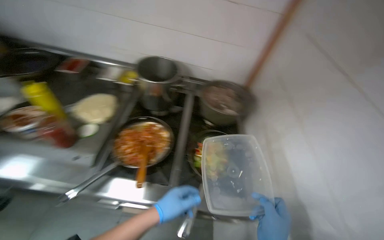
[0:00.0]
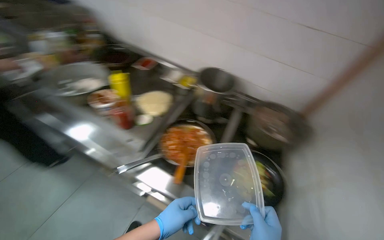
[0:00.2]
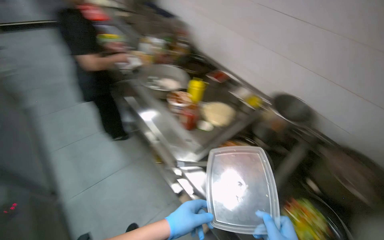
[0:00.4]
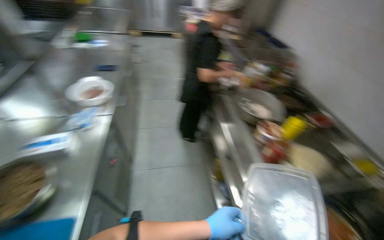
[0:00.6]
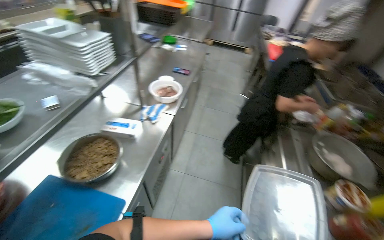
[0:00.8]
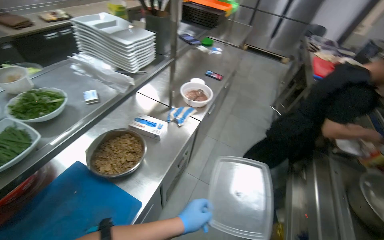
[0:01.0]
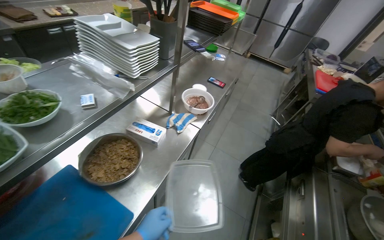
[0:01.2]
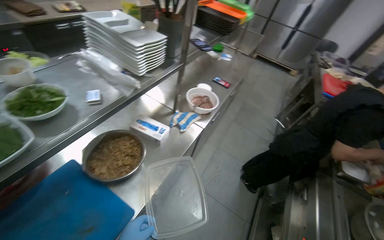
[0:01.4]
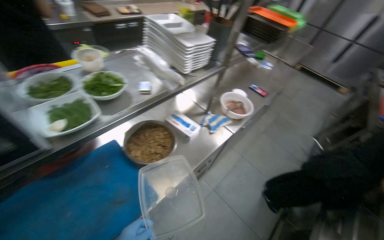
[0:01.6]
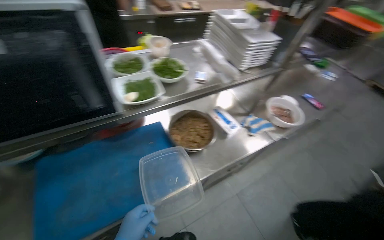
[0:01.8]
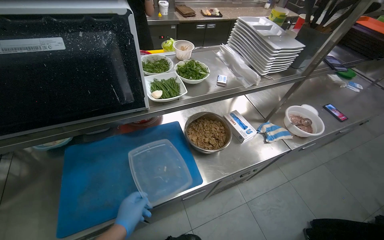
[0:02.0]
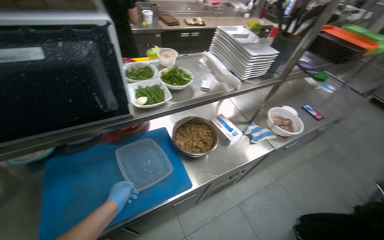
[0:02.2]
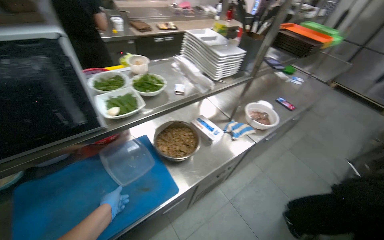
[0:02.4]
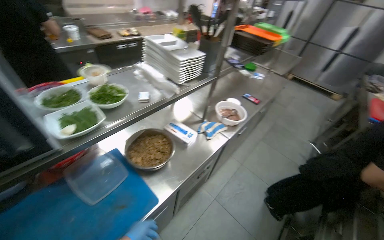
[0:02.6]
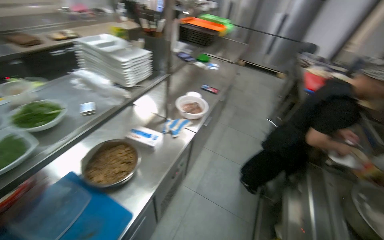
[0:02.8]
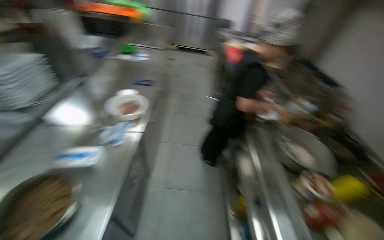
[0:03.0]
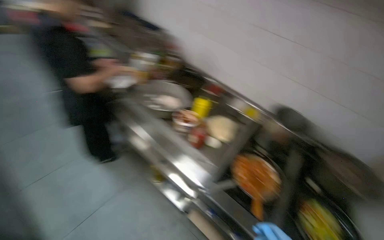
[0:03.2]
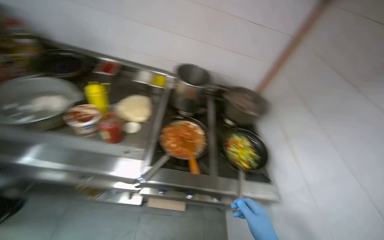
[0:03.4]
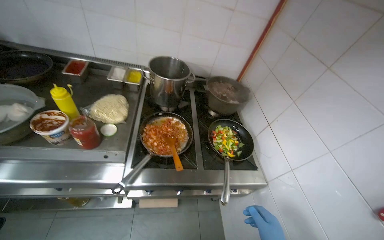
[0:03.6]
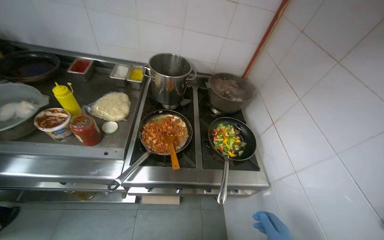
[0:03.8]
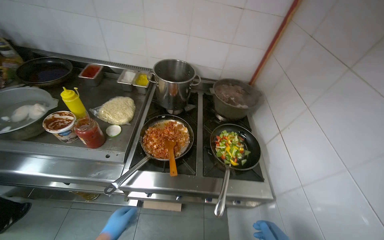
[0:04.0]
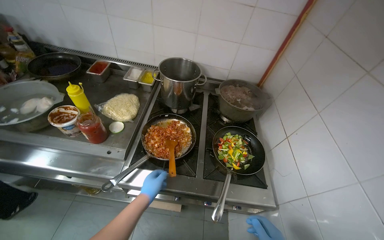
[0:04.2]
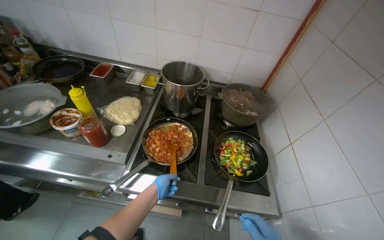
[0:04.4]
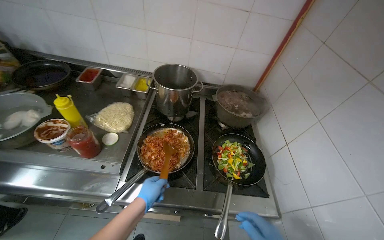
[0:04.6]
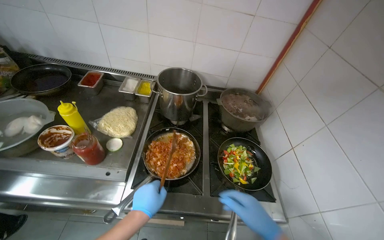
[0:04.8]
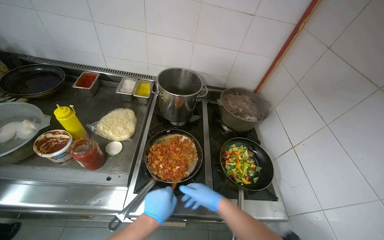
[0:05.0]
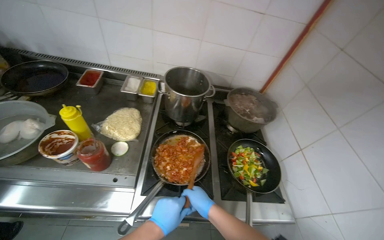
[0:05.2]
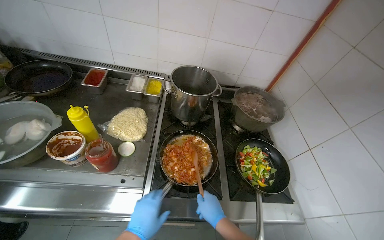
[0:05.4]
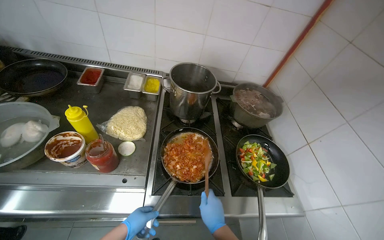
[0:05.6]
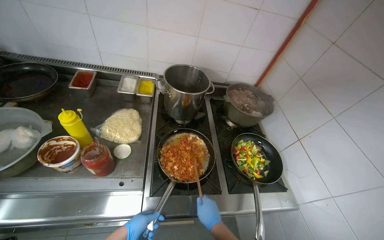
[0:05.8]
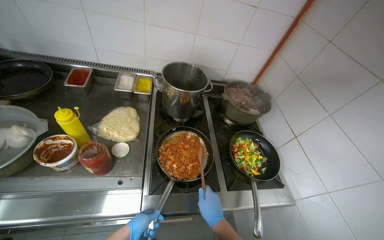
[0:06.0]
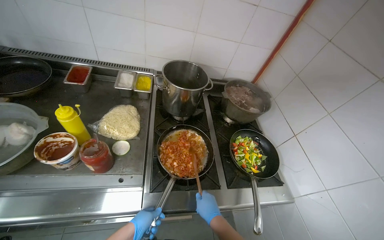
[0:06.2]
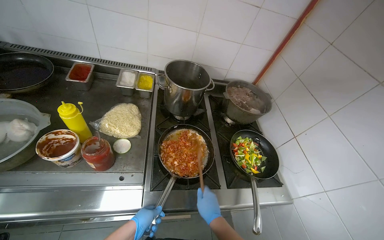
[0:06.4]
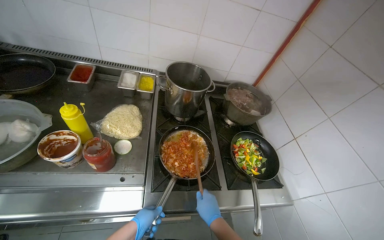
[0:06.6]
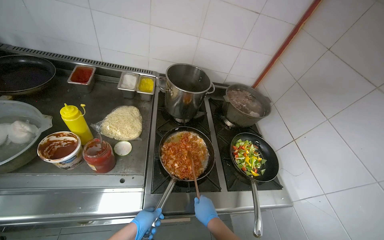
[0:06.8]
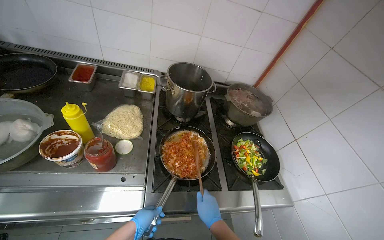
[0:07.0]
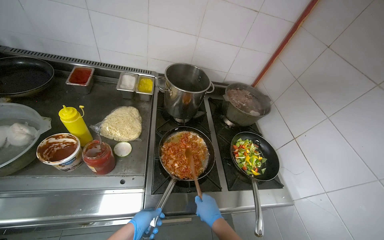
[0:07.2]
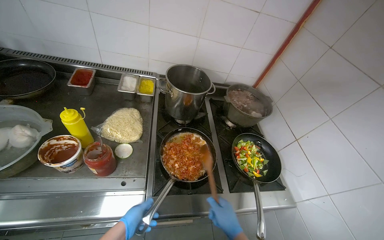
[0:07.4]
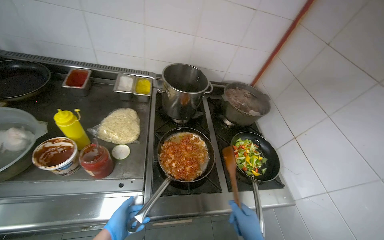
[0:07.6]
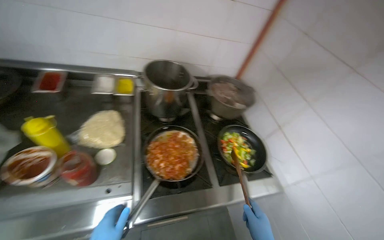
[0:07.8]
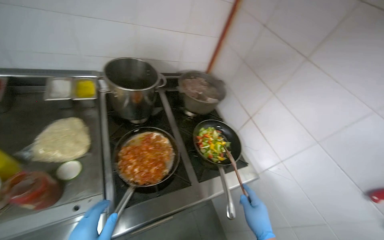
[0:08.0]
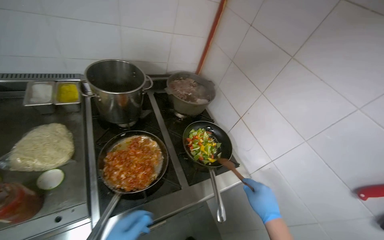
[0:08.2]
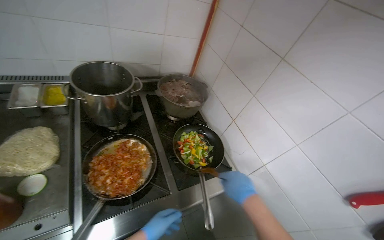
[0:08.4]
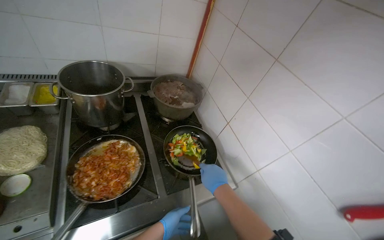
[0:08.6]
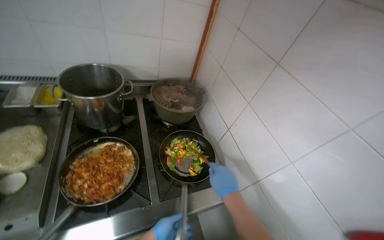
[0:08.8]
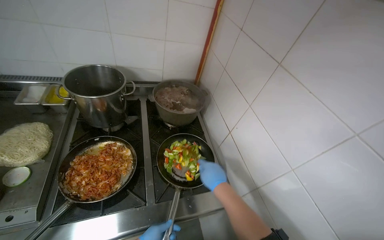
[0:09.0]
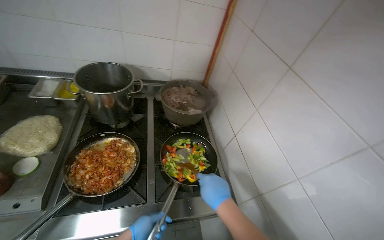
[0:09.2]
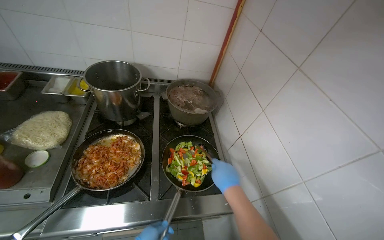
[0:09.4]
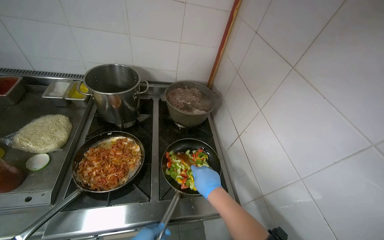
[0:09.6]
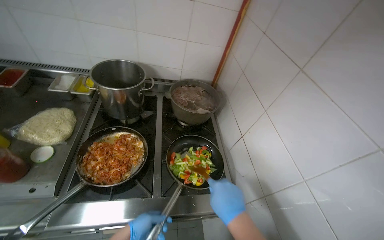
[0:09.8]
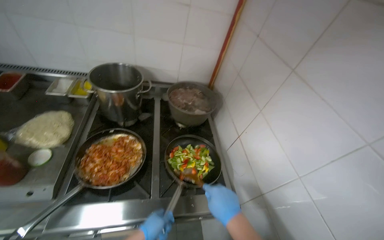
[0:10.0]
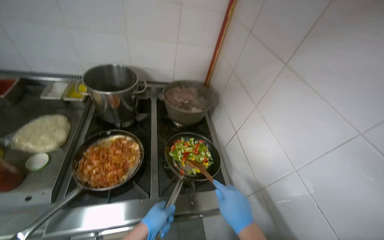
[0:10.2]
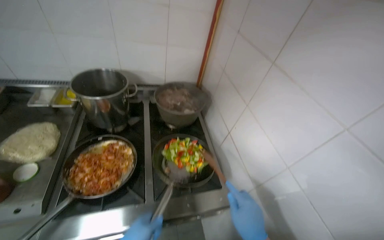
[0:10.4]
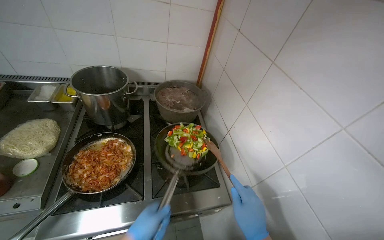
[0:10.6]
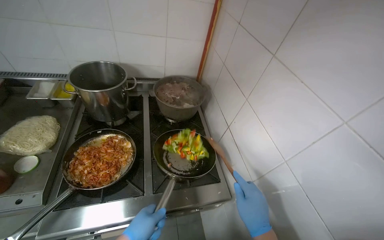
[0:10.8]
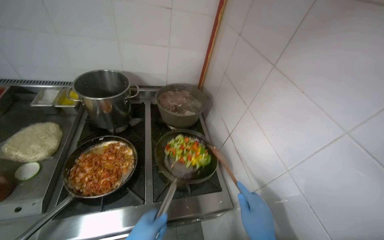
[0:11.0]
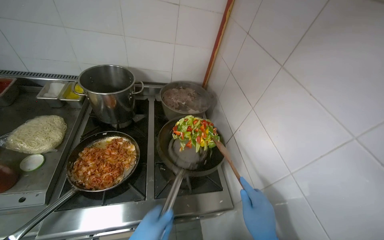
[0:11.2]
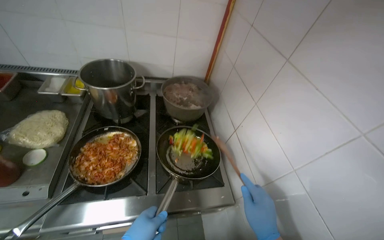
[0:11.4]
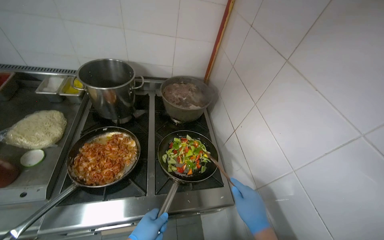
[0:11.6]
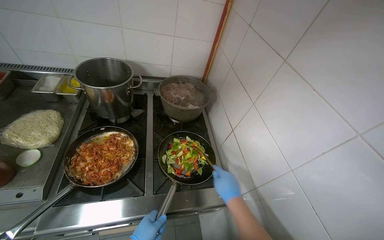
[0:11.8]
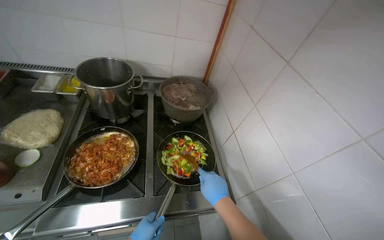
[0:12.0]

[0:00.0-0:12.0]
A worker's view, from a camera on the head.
Job: cooking food.
The whole recording: Preparing and cooking vegetables in pan. The worker takes a pan, adds oil, transfers chopped vegetables to it, and begins stirring them on the stove.
0:00.0 to 0:01.6: The camera is carried about 60 cm. The wearer's head swings about 130 degrees to the left. The wearer looks approximately 15 degrees further upward.
0:01.6 to 0:03.0: The head turns to the right by roughly 40 degrees.
0:03.0 to 0:04.4: The wearer looks approximately 80 degrees further to the right. The view tips downward by approximately 20 degrees.
0:04.4 to 0:06.0: The left hand heads to the left, covering some 25 cm.
0:09.0 to 0:10.4: The right hand shifts about 15 cm nearer to the camera and down the picture.

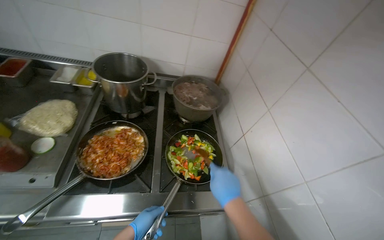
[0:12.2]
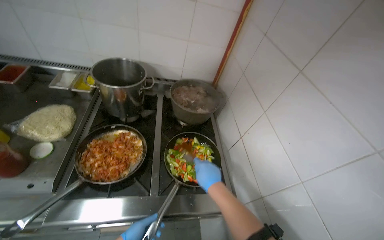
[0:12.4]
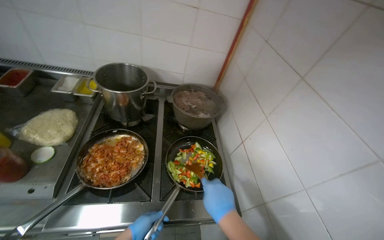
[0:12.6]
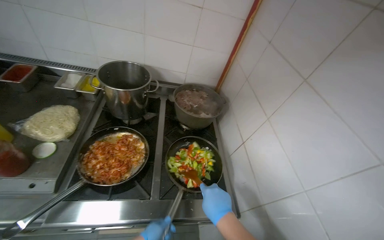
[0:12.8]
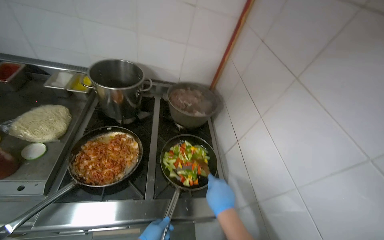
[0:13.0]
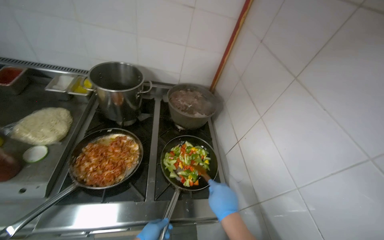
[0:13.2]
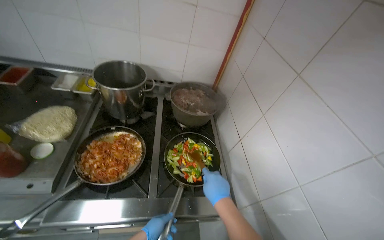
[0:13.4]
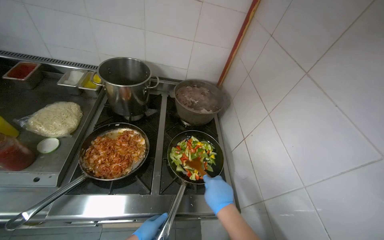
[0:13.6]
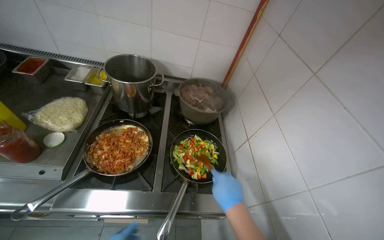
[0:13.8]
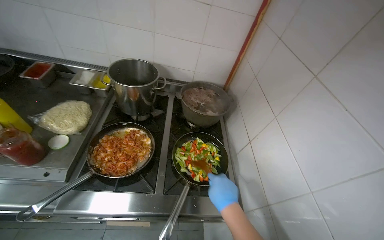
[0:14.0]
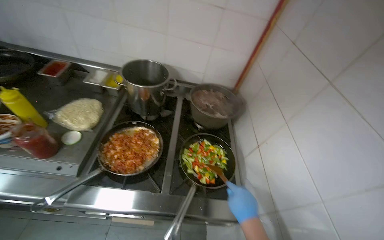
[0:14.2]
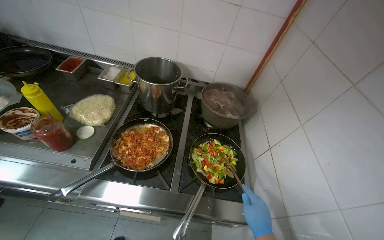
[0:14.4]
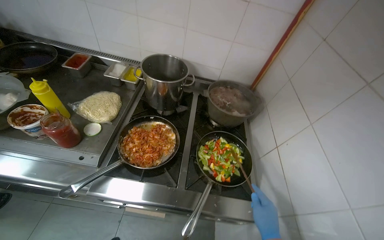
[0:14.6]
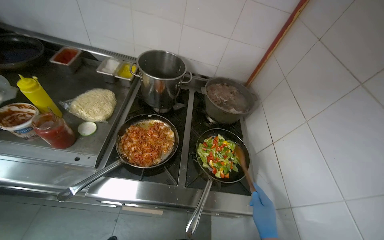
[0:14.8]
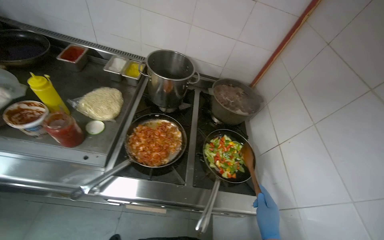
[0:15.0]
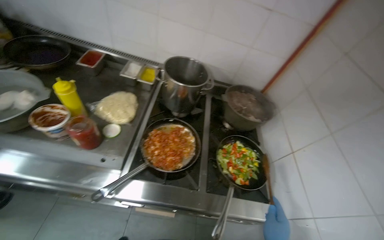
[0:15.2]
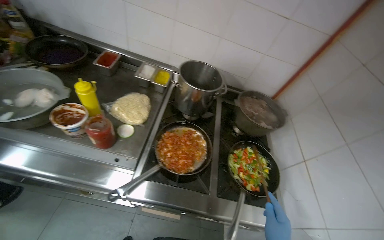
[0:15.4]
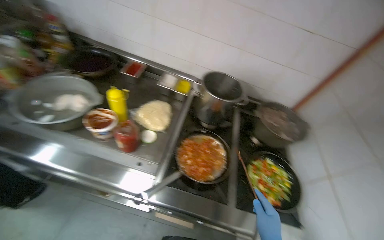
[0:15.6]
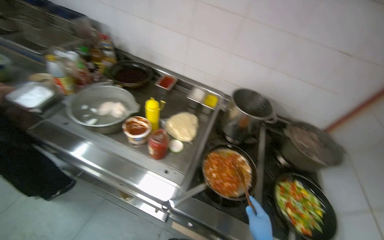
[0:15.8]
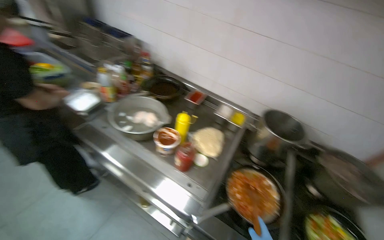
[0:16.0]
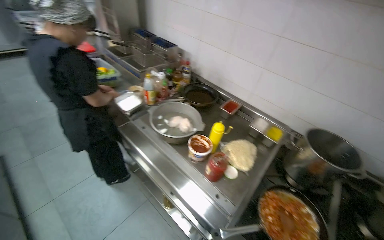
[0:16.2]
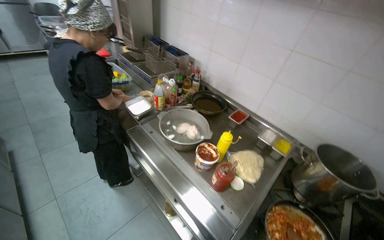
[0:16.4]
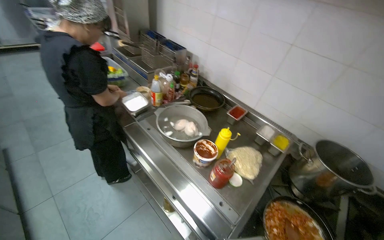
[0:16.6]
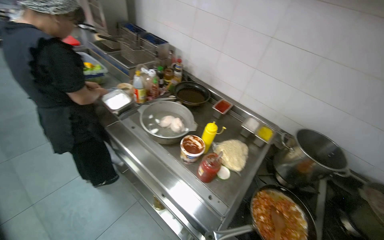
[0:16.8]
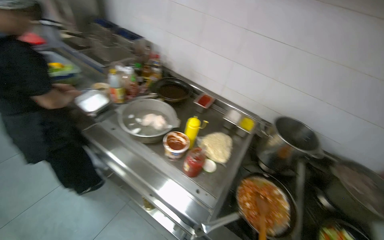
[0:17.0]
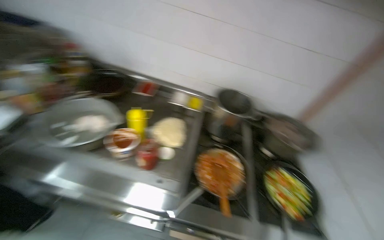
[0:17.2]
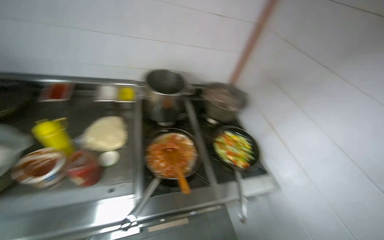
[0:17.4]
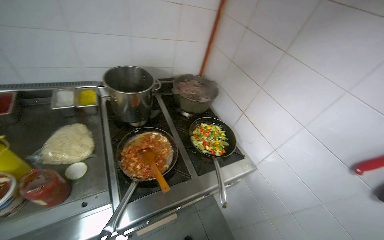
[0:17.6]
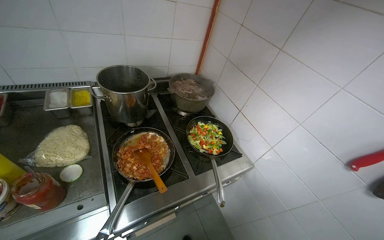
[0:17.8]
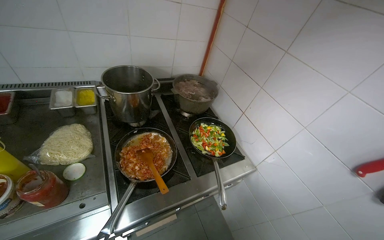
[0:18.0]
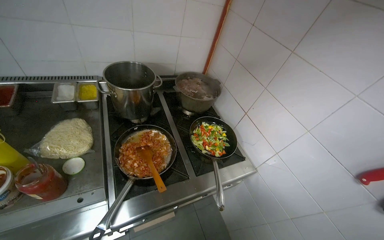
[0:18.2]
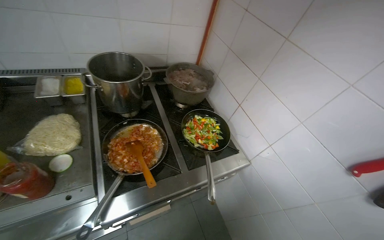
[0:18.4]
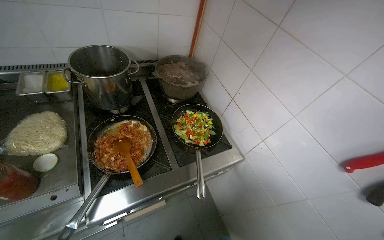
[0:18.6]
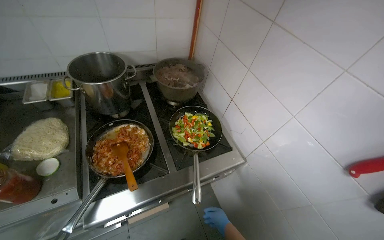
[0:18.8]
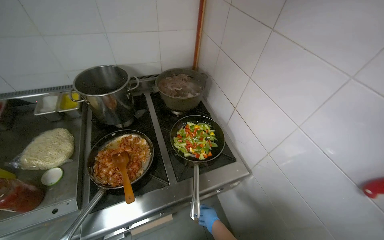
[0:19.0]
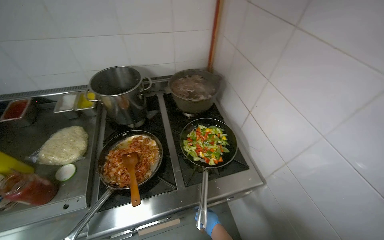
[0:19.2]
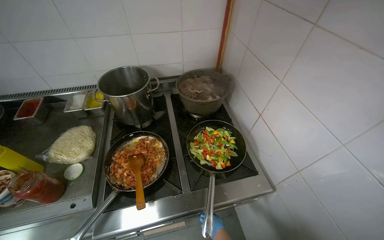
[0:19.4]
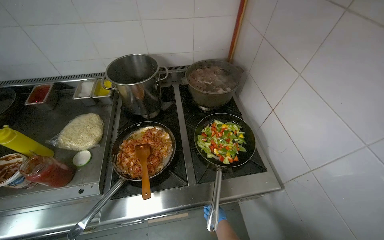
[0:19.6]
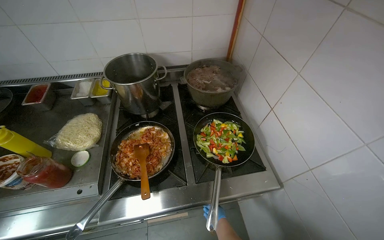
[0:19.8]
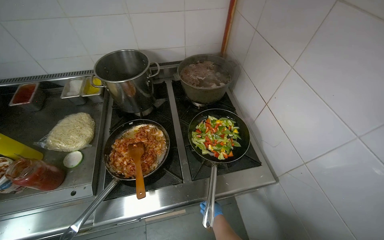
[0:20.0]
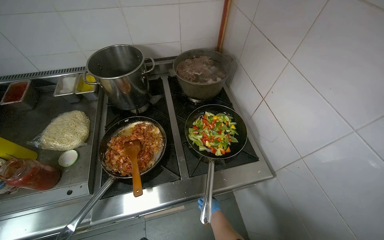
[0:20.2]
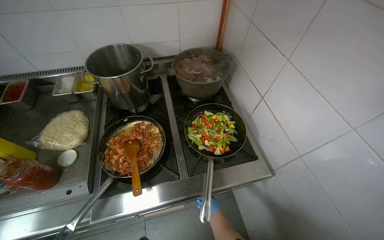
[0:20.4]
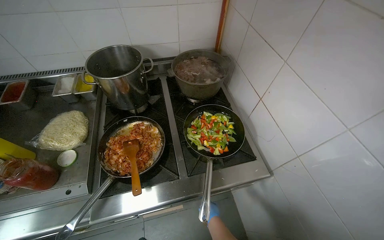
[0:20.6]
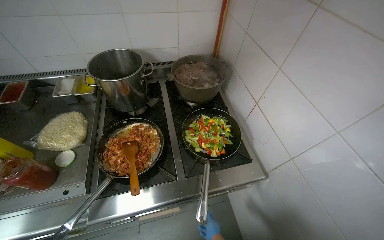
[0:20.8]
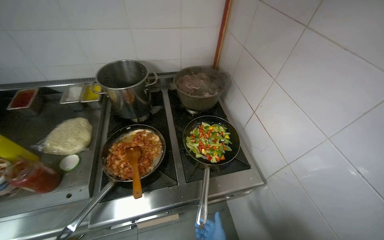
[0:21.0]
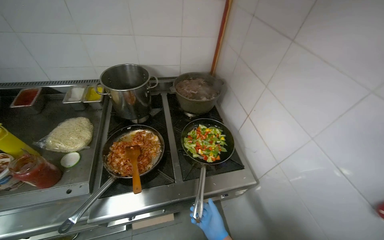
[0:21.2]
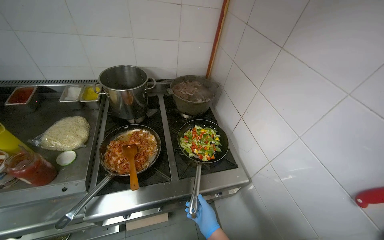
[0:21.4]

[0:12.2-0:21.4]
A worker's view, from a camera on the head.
Job: cooking food.
The whole recording: Preparing and cooking vegetables in pan. The worker takes a pan, adds oil, transfers chopped vegetables to it, and begins stirring them on the stove.
0:15.2 to 0:16.8: The wearer looks approximately 35 degrees further to the left. The view tips upward by roughly 15 degrees.
0:16.8 to 0:18.4: The head rotates approximately 60 degrees to the right. The view tips downward by some 20 degrees.
0:18.4 to 0:19.8: The view pans to the left by roughly 20 degrees.
